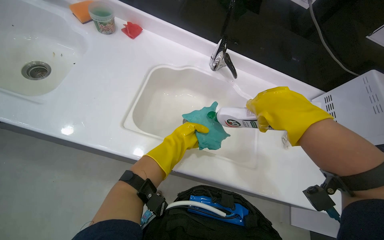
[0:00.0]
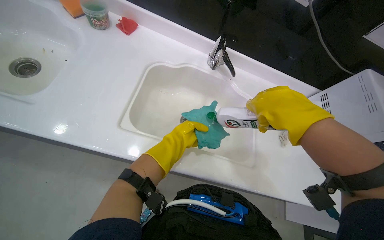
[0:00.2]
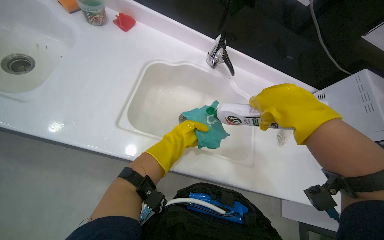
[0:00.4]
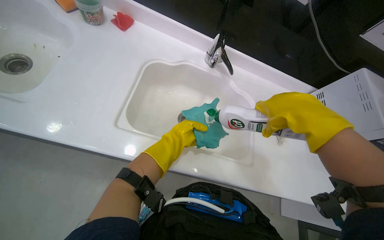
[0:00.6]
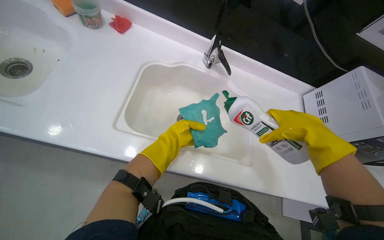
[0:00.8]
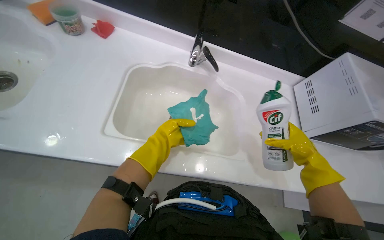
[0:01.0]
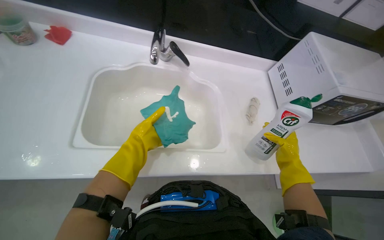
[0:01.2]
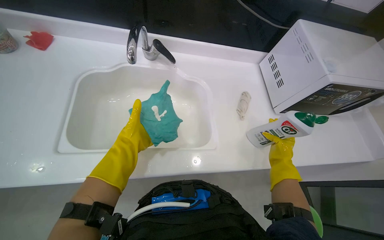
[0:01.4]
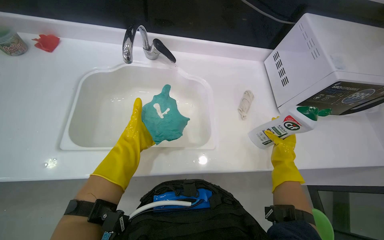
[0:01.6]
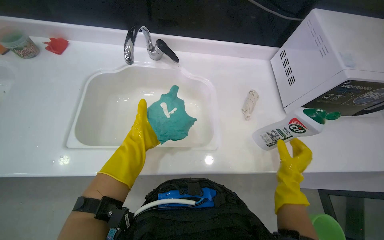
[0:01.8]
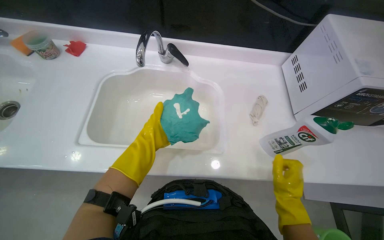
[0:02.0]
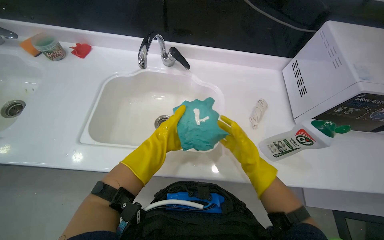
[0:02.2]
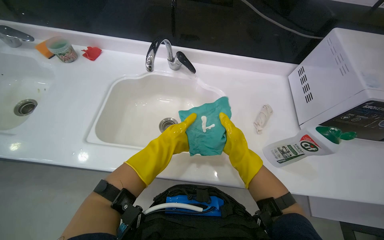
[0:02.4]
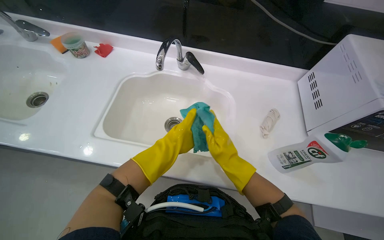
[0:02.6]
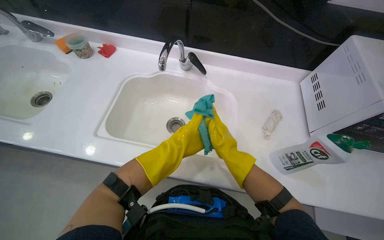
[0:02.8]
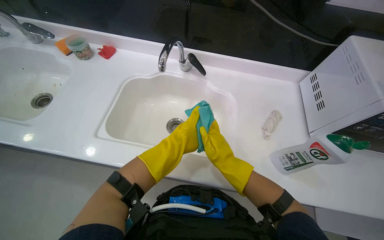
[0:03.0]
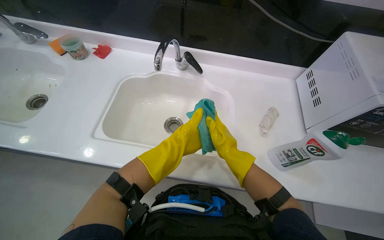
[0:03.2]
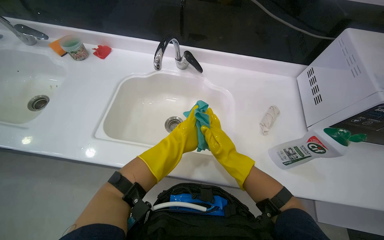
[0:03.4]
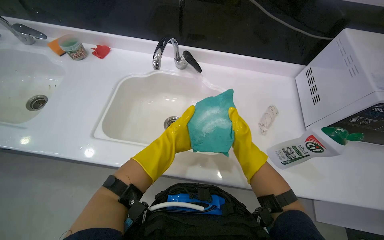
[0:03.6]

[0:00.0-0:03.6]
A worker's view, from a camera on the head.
Job: preparing cleaning supplies.
The whole recording: Preparing cleaning cloths. The worker rinses and wrings cleaning cloths, then applies cleaning solution to a cloth.
0:00.0 to 0:01.8: The right hand is displaced down the picture and farther from the camera by approximately 35 cm.
0:01.8 to 0:03.6: The right hand goes about 20 cm up the picture and to the left.

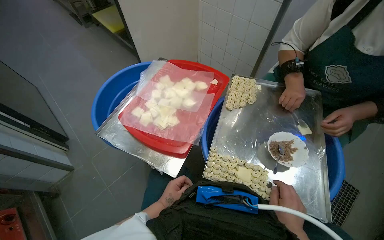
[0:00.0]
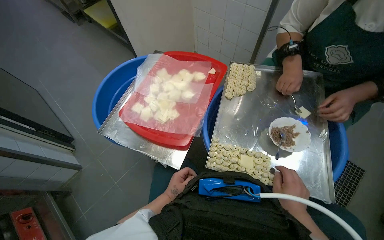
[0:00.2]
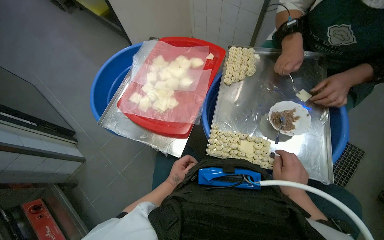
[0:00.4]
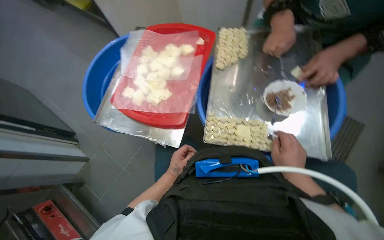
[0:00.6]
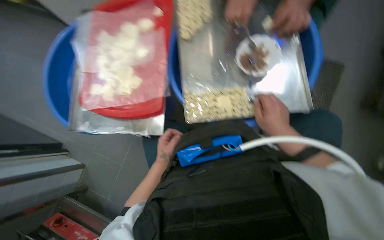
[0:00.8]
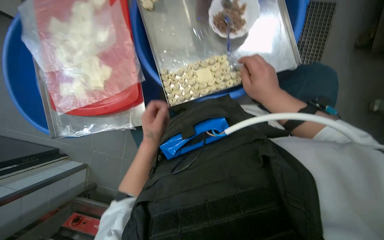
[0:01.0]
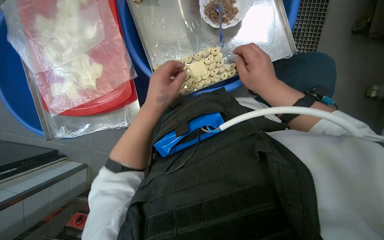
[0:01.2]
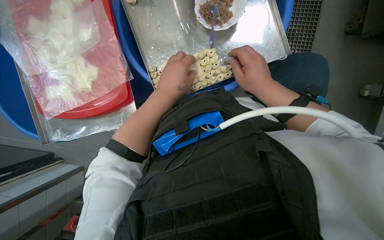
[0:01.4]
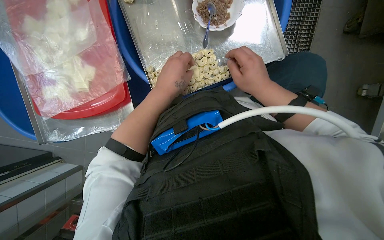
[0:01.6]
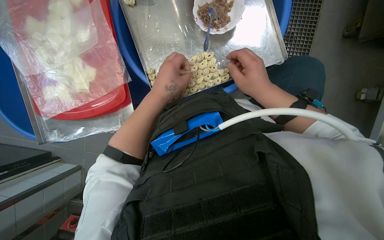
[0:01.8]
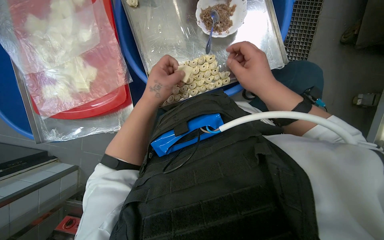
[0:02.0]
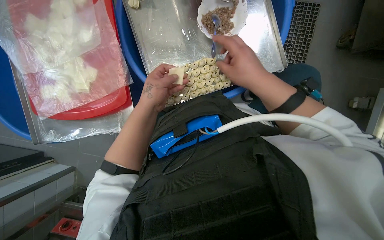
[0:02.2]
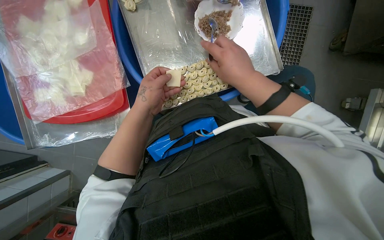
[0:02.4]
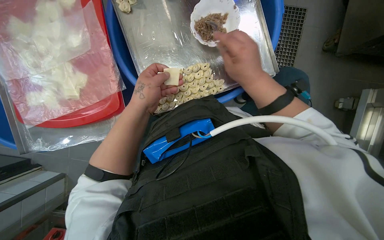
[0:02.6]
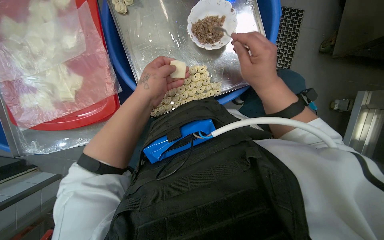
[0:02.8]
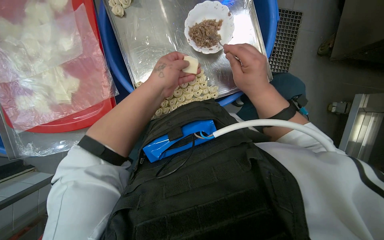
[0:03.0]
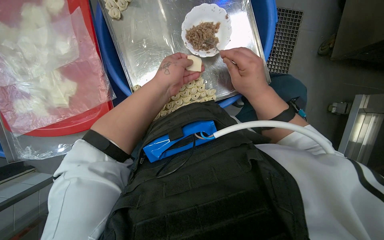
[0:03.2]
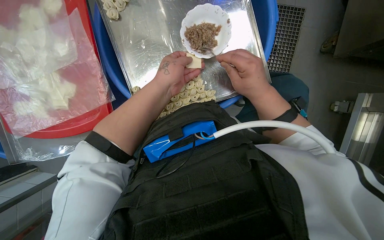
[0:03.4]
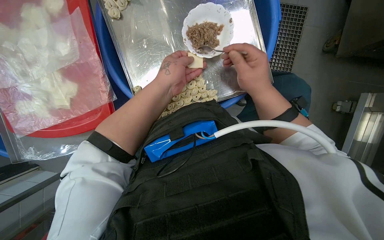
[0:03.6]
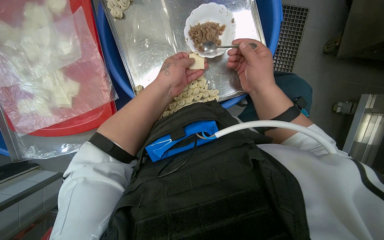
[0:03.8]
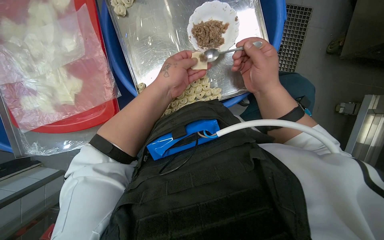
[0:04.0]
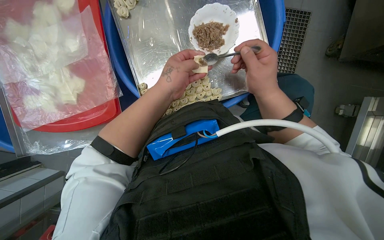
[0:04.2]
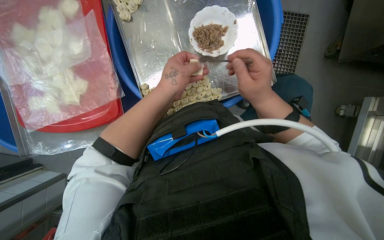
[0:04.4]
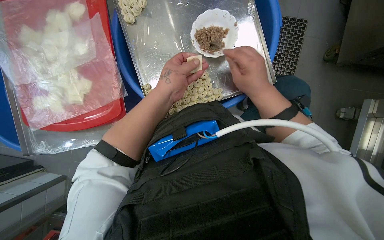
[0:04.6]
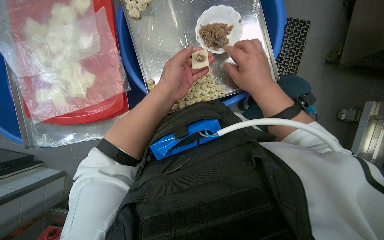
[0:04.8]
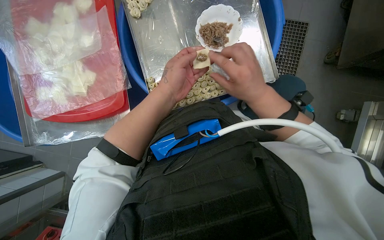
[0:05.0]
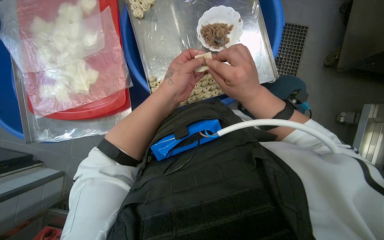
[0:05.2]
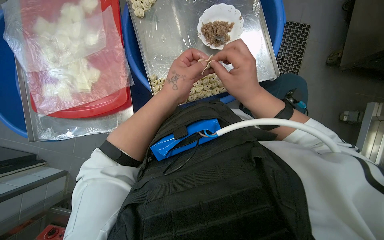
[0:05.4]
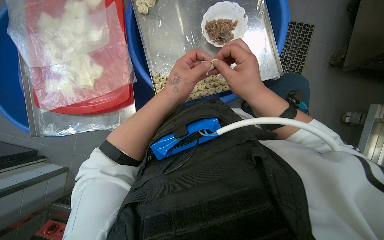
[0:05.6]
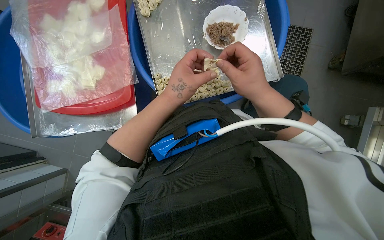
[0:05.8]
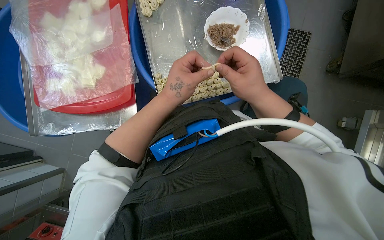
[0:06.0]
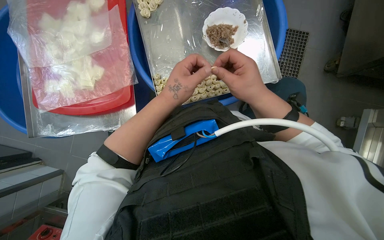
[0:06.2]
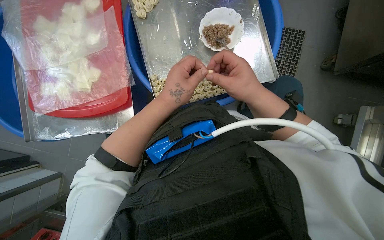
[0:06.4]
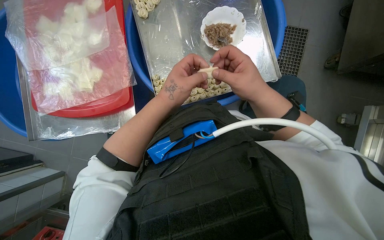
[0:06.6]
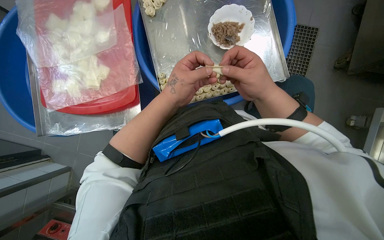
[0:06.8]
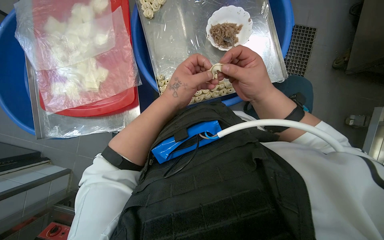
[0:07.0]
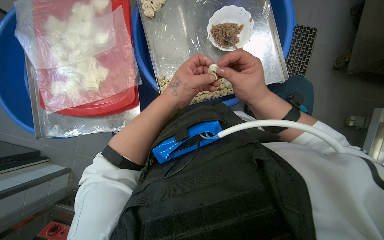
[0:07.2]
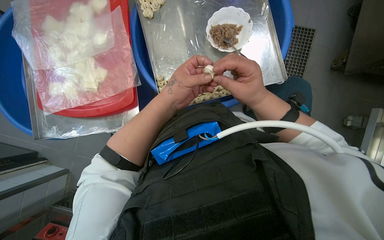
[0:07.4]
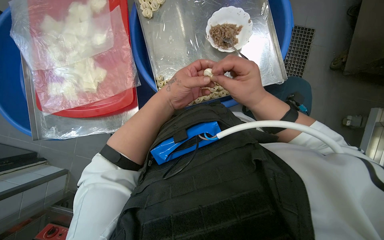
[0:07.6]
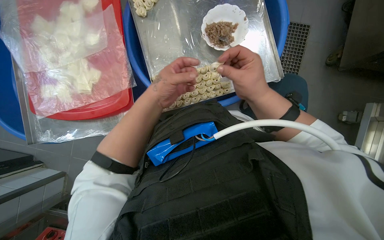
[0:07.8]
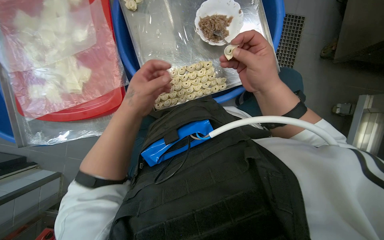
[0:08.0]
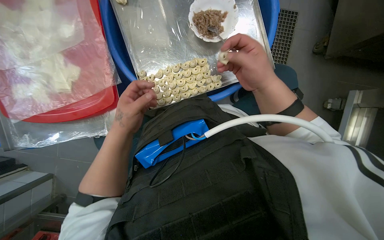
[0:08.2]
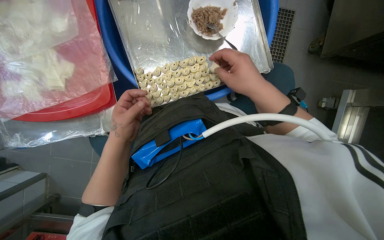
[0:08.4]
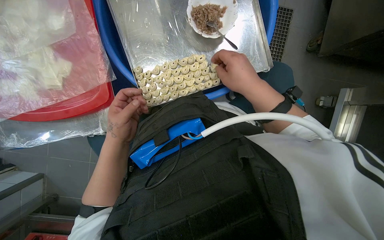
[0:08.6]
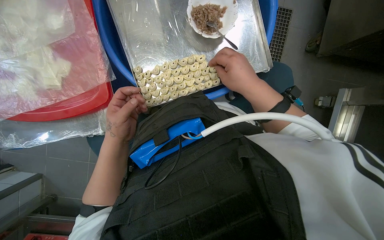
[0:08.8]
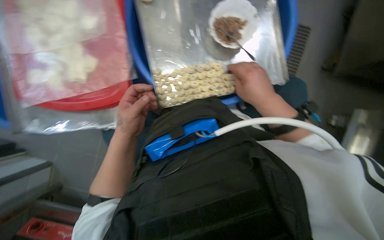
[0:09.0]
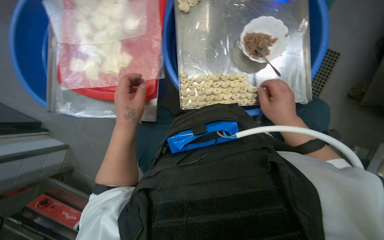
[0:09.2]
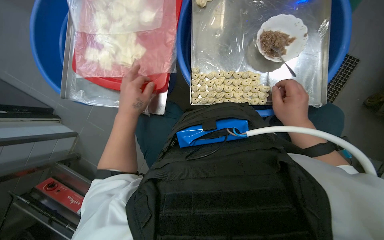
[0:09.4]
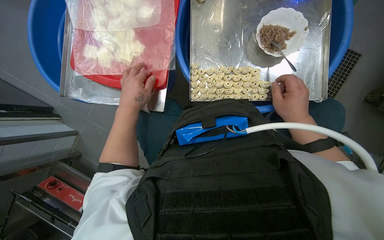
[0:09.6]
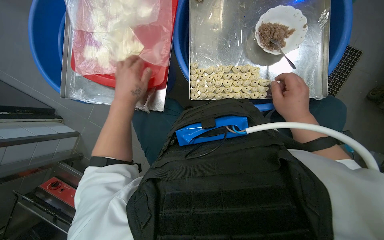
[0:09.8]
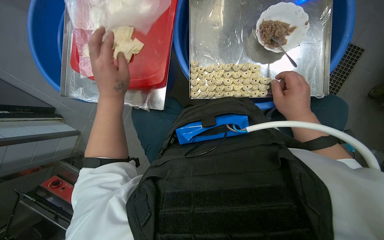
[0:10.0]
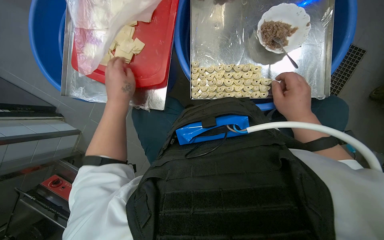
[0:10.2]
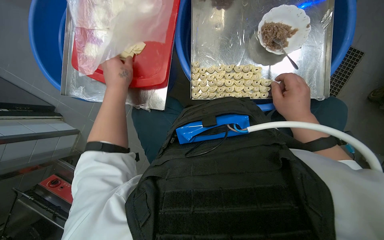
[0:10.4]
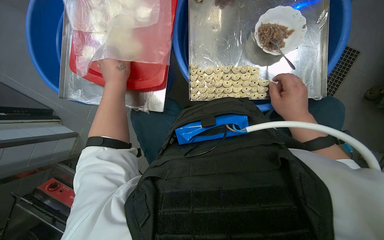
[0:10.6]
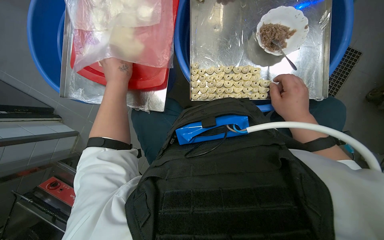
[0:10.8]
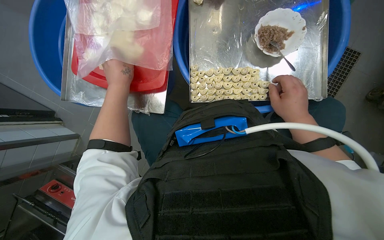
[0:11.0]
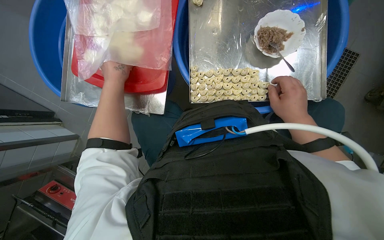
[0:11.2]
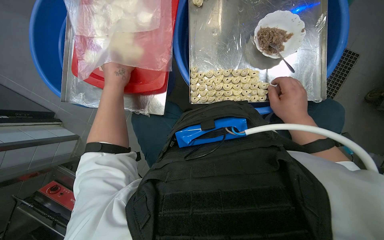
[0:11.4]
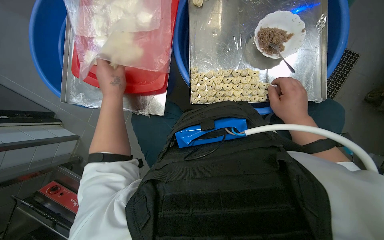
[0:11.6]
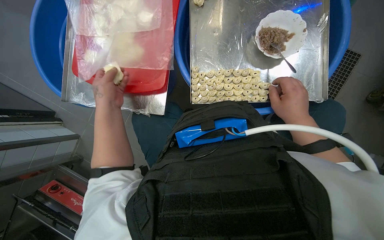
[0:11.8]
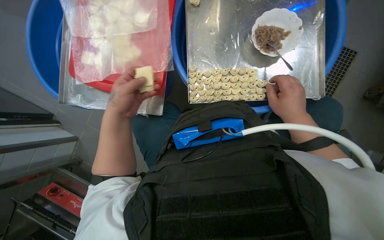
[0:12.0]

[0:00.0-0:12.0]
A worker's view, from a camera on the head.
Job: preparing food.
The whole recording: Making dumplings with meat filling. The worker picks up dough, fills it with meat, folds it, and places the finished dumpling on a tray.
0:00.0 to 0:01.6: The view tilts about 30 degrees downward. Everything in view rotates approximately 40 degrees counterclockwise.
0:03.0 to 0:04.4: The hands make small movements and keep their place.
0:04.4 to 0:07.6: The hands stay close to where they were, moving slightly.
0:07.6 to 0:09.0: The left hand shifts roughly 15 cm down the picture and to the left.
0:10.4 to 0:12.0: The hands work in one place, with small movements.

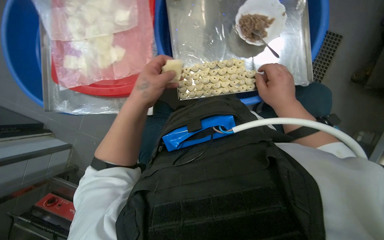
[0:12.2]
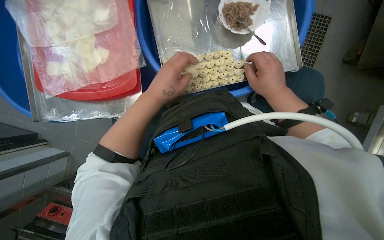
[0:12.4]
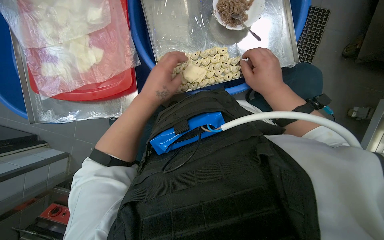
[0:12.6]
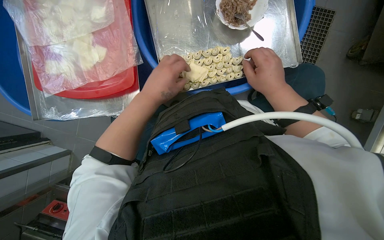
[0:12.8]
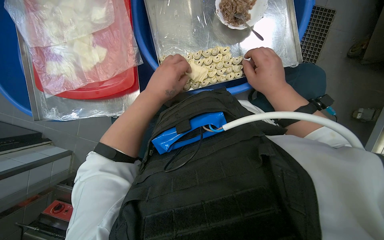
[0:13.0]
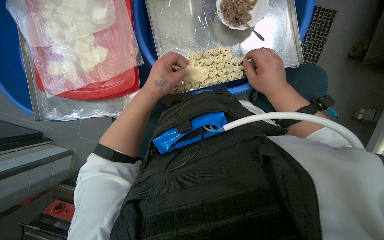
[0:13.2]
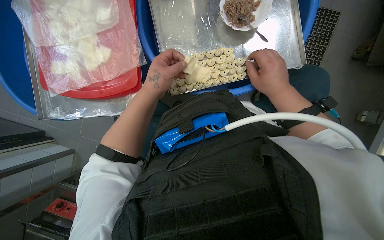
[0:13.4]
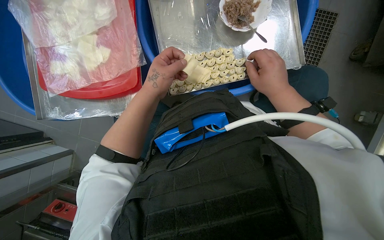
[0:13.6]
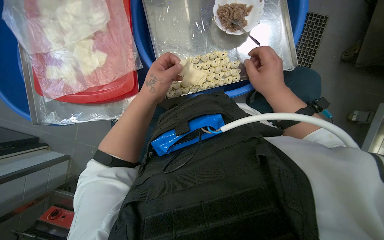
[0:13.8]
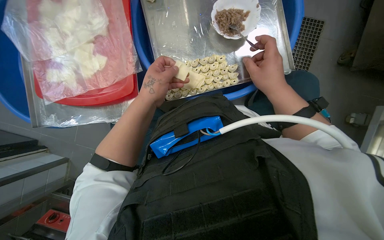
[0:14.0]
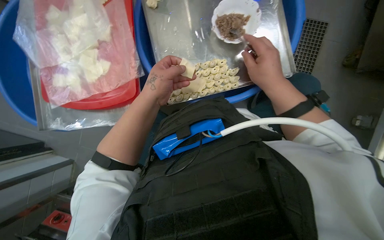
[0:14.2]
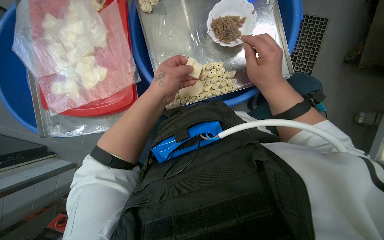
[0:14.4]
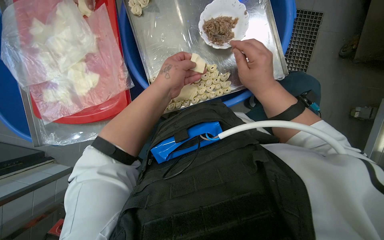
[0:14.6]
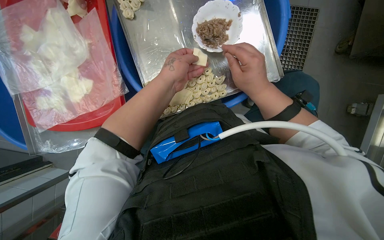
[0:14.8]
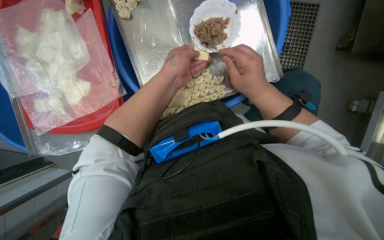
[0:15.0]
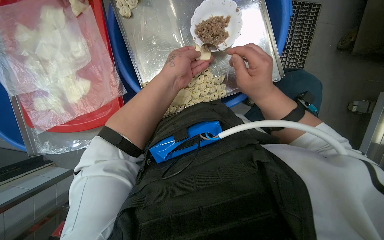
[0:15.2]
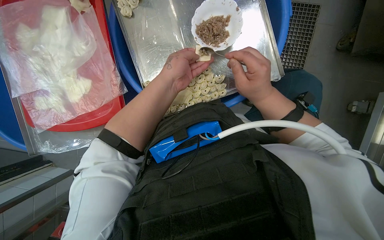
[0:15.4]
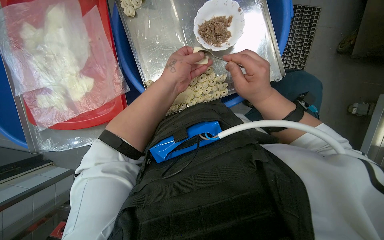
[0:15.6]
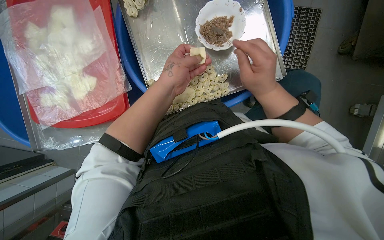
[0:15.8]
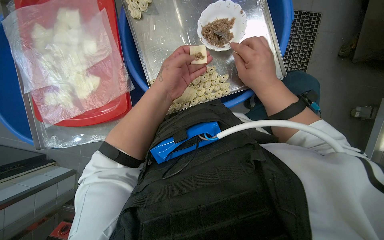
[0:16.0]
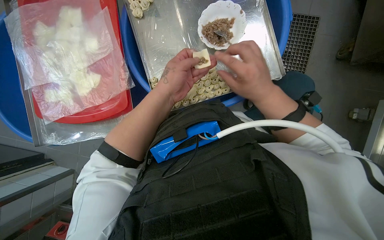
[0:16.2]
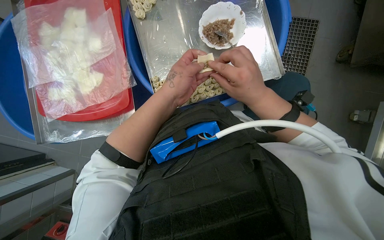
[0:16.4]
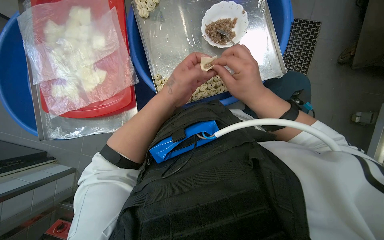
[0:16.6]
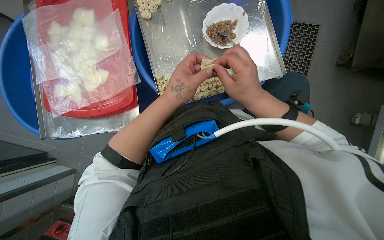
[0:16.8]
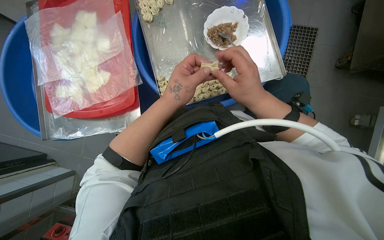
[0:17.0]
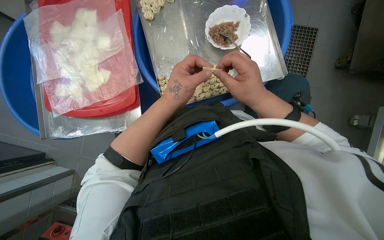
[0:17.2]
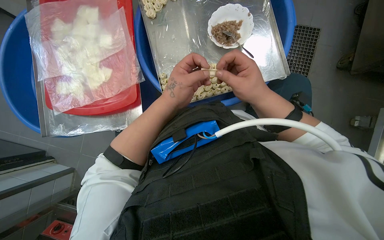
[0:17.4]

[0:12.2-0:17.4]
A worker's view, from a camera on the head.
Job: preparing food.
The whole recording: Making dumplings with meat filling. The worker picks up dough, fills it with meat, folds it, and places the finished dumpling on a tray.
0:12.2 to 0:14.0: The hands work in one place, with small movements.
0:15.6 to 0:17.4: The left hand shifts approximately 10 cm down the picture.
